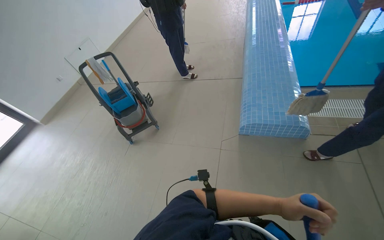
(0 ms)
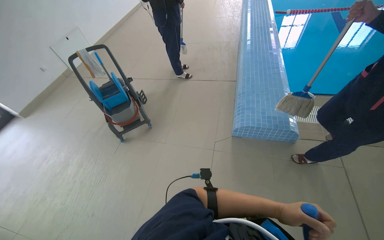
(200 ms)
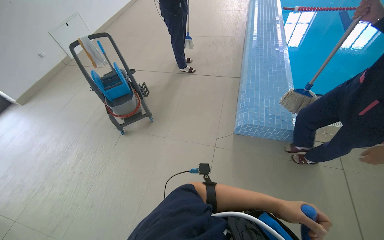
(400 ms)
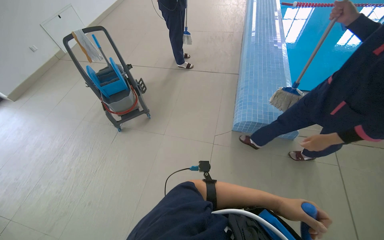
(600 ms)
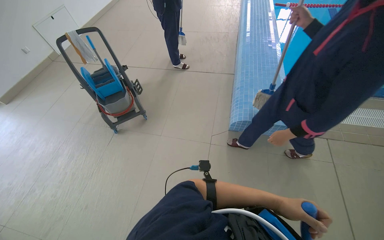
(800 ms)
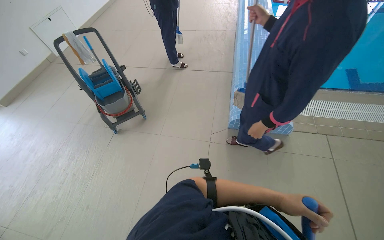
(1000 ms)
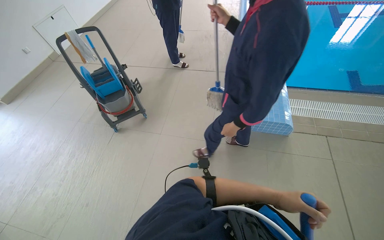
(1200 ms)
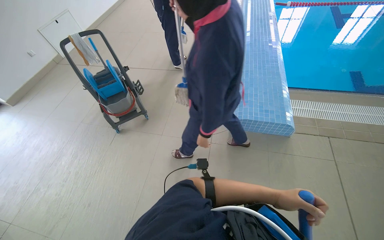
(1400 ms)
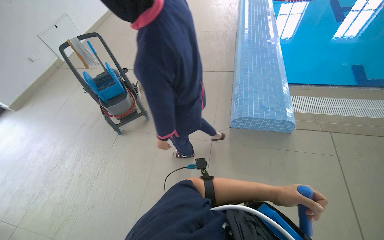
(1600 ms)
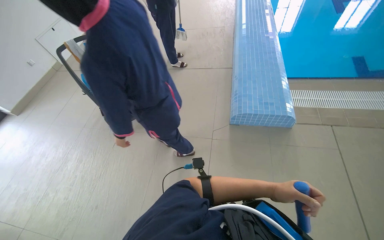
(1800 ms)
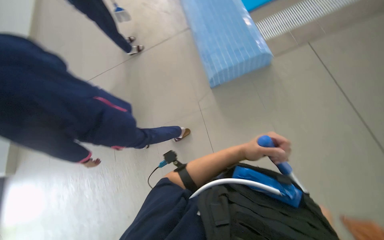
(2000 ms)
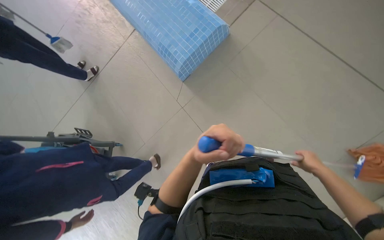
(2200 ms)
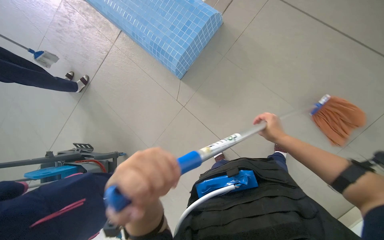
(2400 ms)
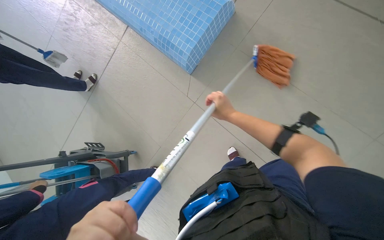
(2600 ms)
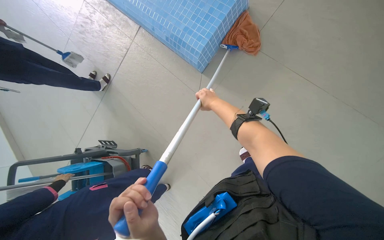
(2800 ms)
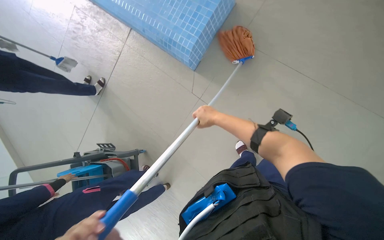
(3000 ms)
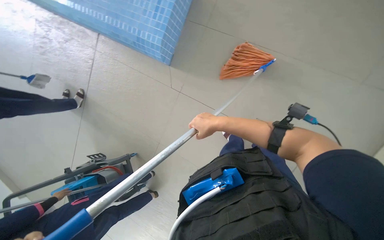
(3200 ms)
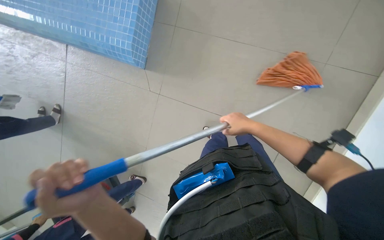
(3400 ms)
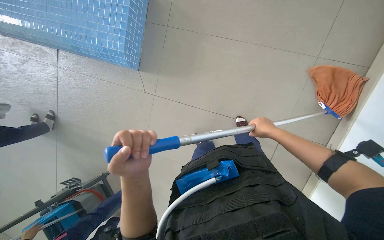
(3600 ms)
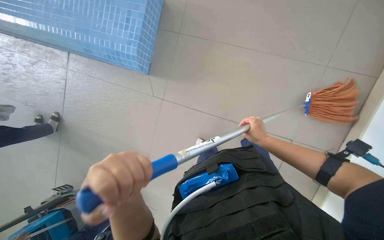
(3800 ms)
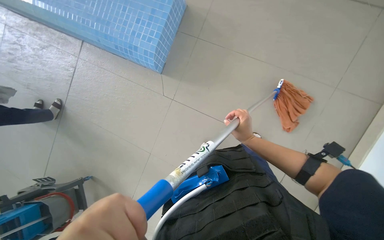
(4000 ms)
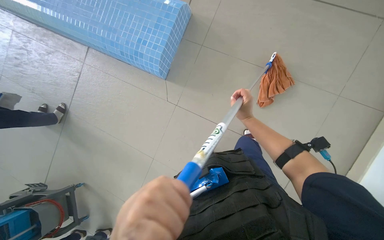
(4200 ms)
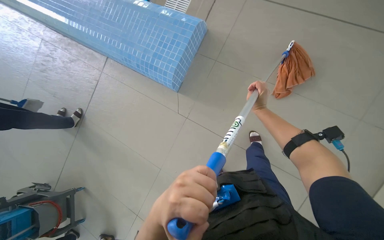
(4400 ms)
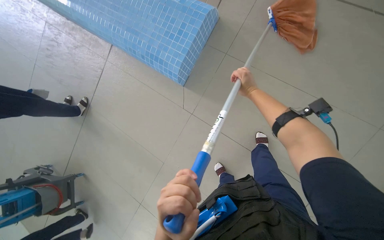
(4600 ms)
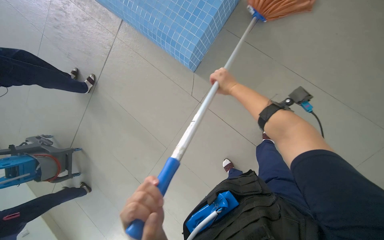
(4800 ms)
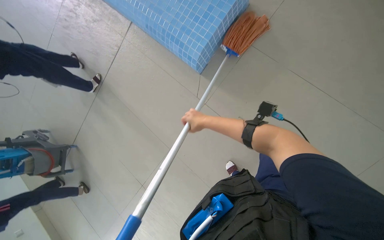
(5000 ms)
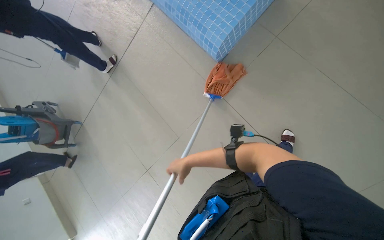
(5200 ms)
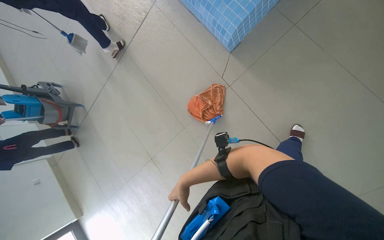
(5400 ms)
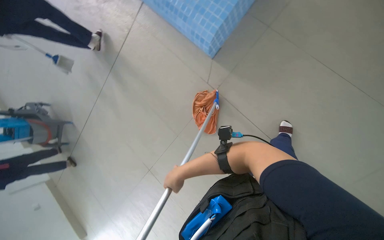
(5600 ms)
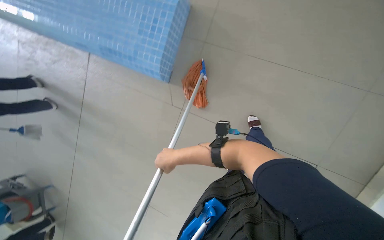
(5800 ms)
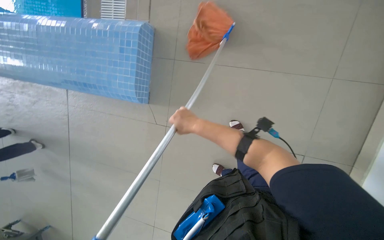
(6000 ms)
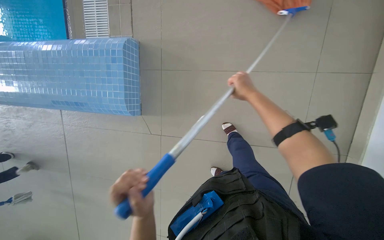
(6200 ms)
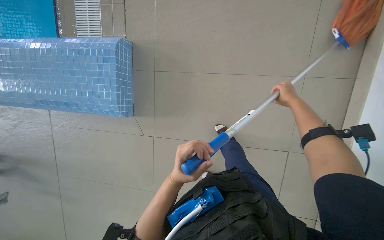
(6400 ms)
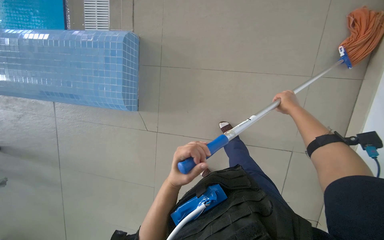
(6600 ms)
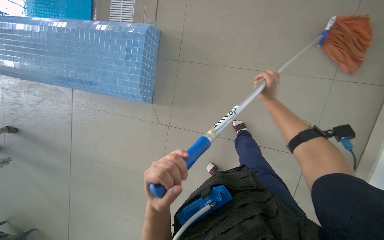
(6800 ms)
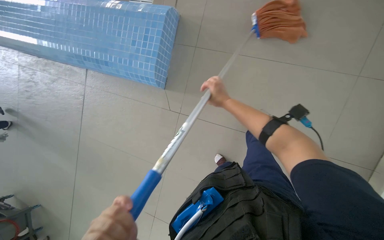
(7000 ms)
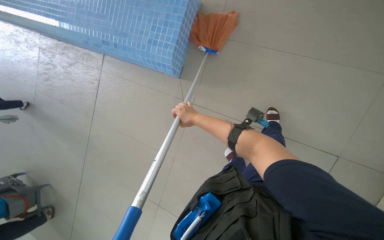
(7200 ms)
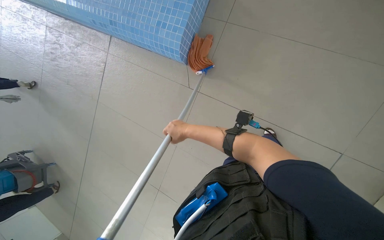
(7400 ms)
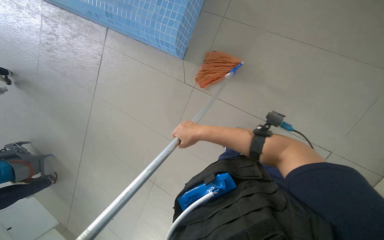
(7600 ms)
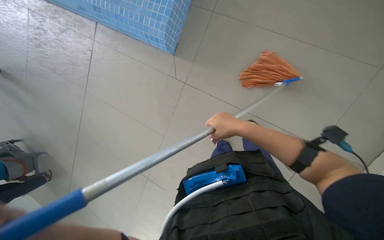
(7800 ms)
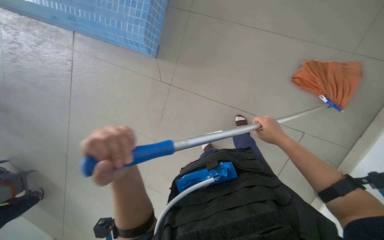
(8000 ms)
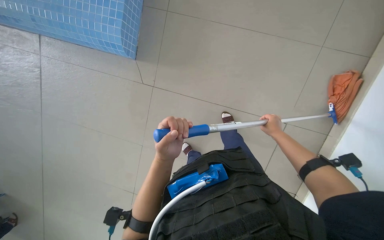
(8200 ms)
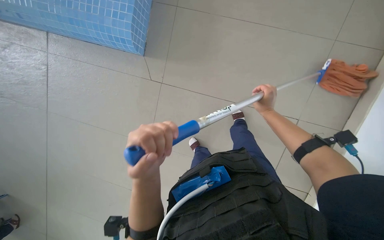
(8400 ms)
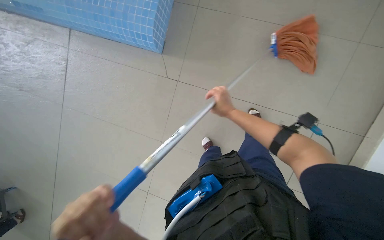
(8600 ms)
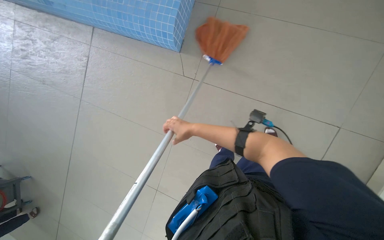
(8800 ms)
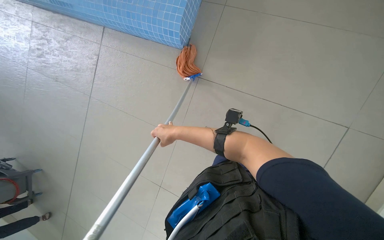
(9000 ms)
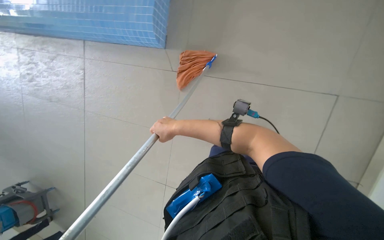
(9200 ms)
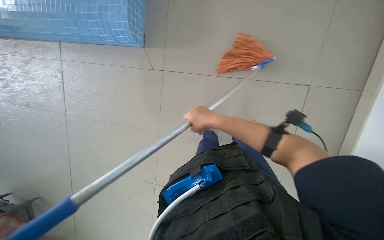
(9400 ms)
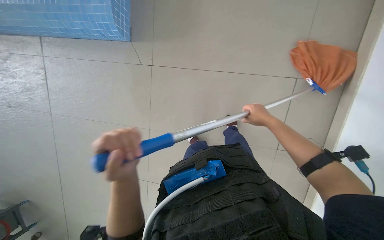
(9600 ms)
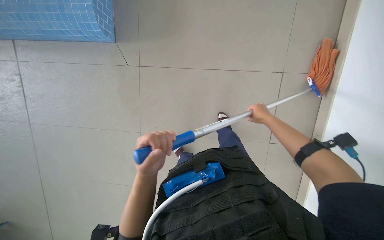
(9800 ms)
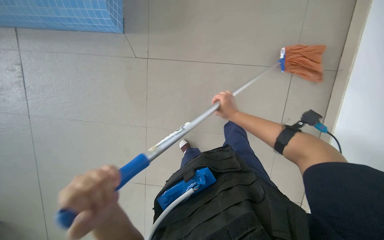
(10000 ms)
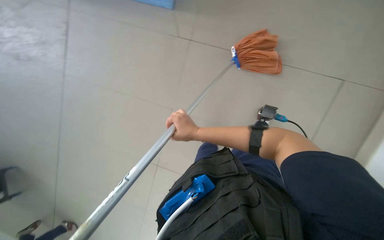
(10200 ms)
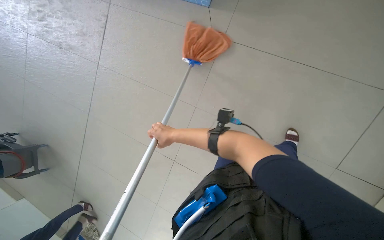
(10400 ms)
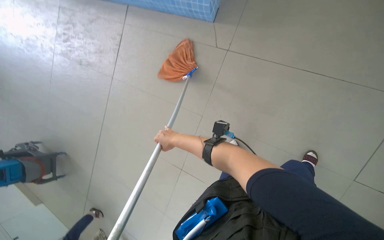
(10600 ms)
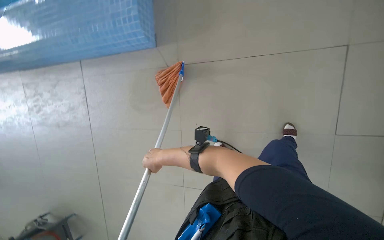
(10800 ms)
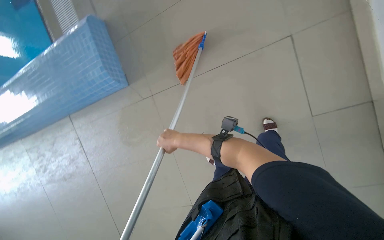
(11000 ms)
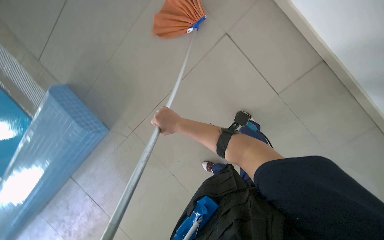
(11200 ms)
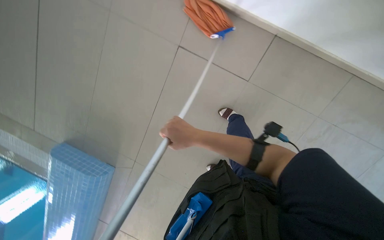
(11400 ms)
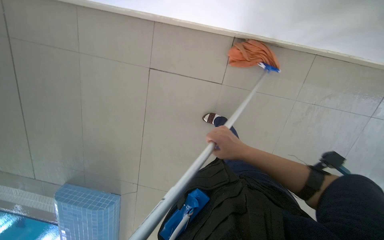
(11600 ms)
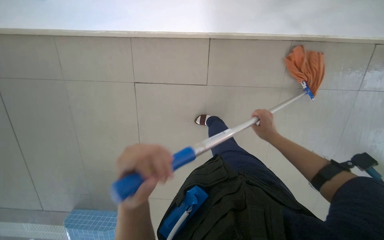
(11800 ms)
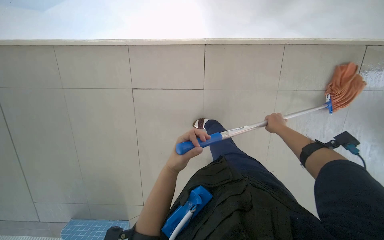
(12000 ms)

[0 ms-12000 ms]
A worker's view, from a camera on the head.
Job: mopping floor.
The whole recording: Mopping pool deck. The worker dips and wrings a mop, then mops the tiled floor around the swimming pool, and wrings the mop again.
1600 ms to 3000 ms: The wearer looks approximately 15 degrees further downward. Everything in view rotates roughly 65 degrees counterclockwise.
3000 ms to 4400 ms: The right hand travels to the right by approximately 15 cm.
6000 ms to 7600 ms: The right hand reaches about 40 cm to the right, then returns.
7600 ms to 9000 ms: The right hand travels to the right and back again, about 50 cm each way.
9000 ms to 10400 ms: The right hand goes to the right and returns, approximately 50 cm each way.
10400 ms to 12000 ms: The head travels roughly 70 cm. The view tips upward by approximately 20 degrees. The scene turns roughly 95 degrees counterclockwise in the picture.

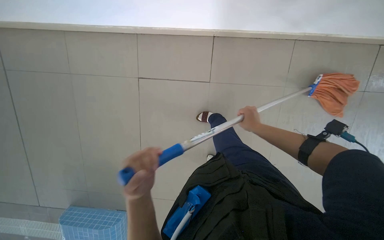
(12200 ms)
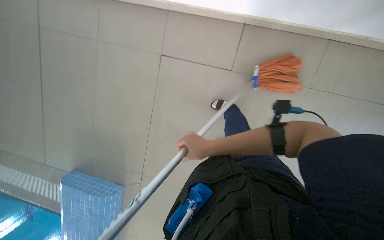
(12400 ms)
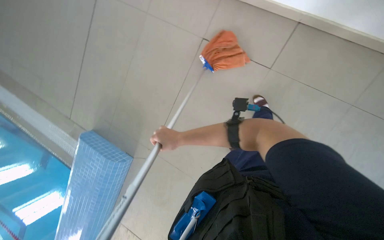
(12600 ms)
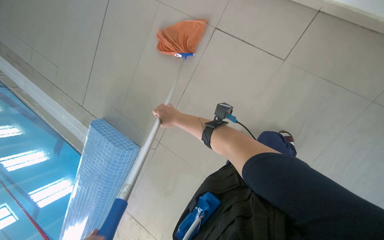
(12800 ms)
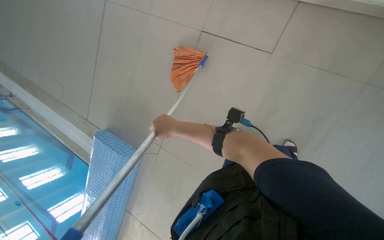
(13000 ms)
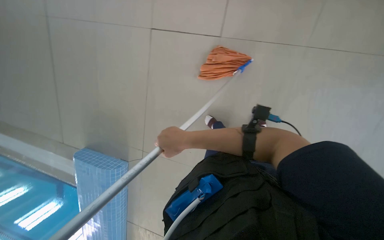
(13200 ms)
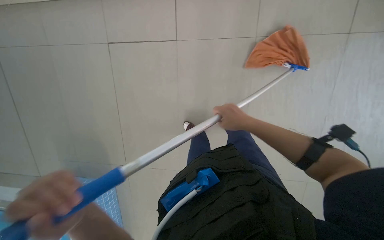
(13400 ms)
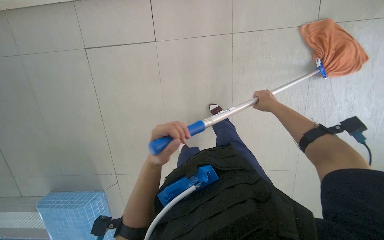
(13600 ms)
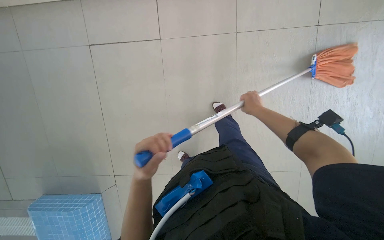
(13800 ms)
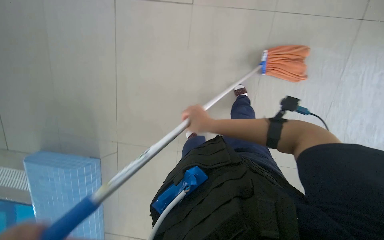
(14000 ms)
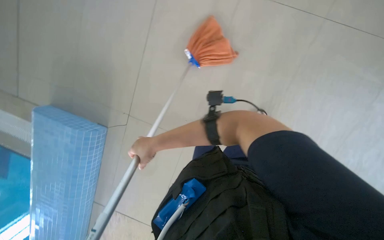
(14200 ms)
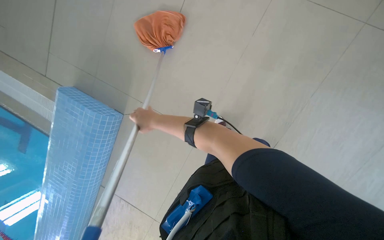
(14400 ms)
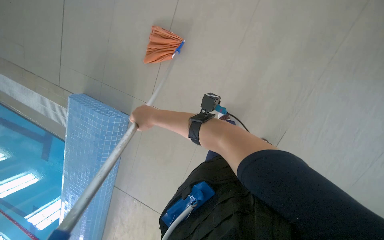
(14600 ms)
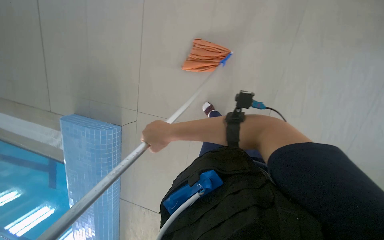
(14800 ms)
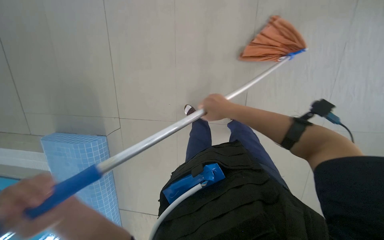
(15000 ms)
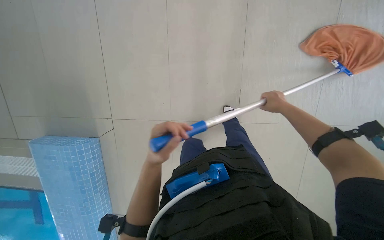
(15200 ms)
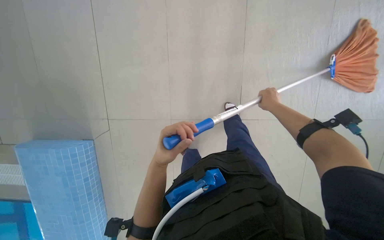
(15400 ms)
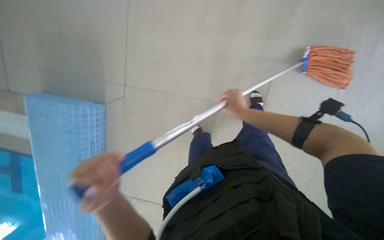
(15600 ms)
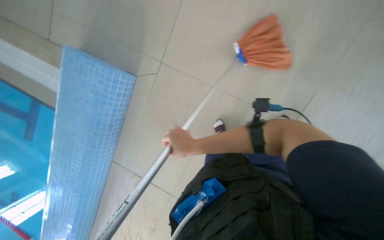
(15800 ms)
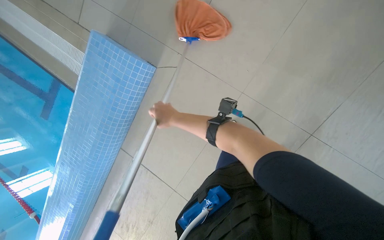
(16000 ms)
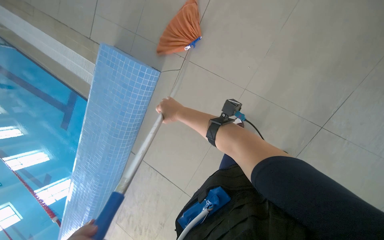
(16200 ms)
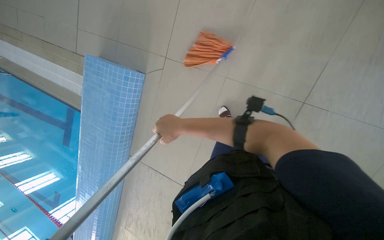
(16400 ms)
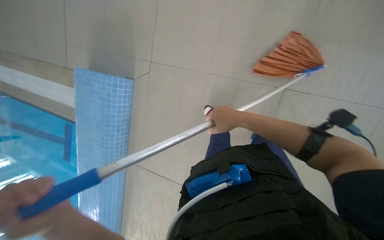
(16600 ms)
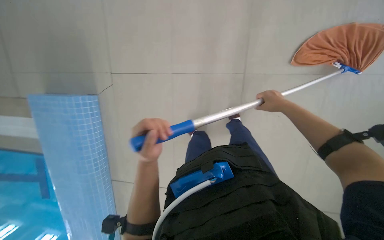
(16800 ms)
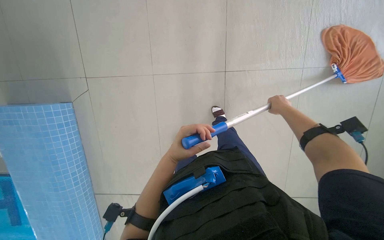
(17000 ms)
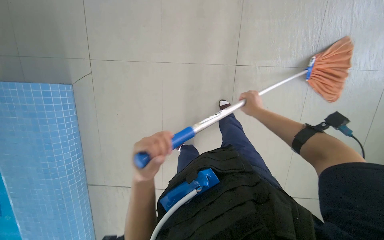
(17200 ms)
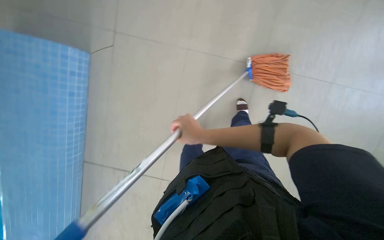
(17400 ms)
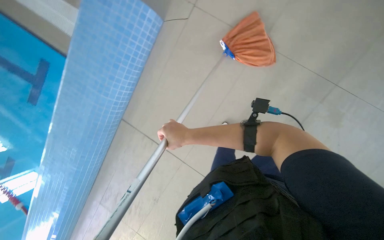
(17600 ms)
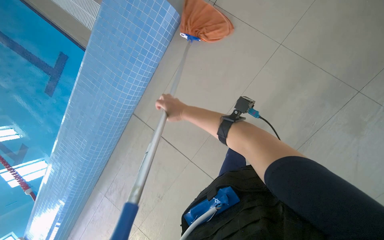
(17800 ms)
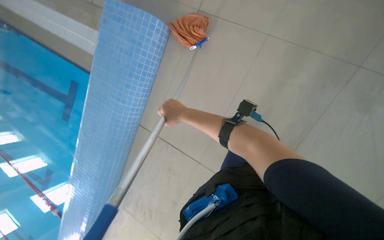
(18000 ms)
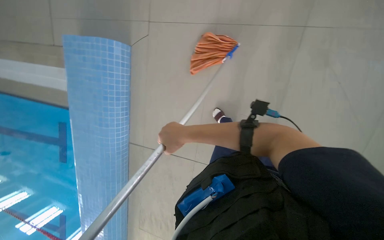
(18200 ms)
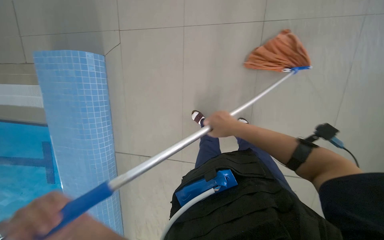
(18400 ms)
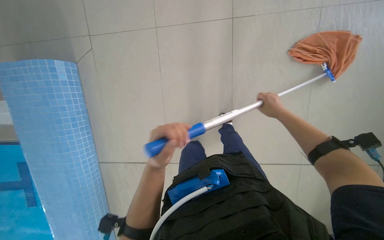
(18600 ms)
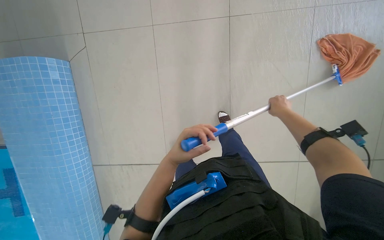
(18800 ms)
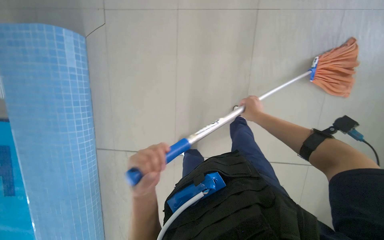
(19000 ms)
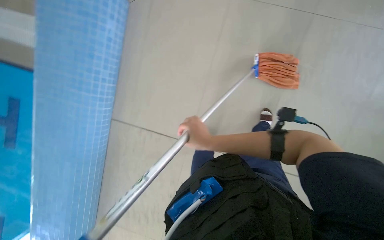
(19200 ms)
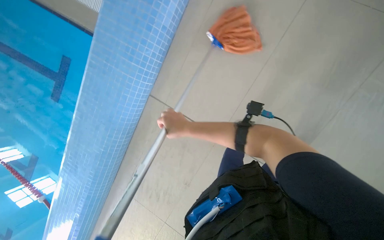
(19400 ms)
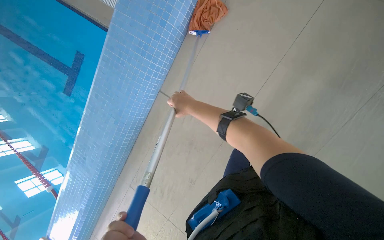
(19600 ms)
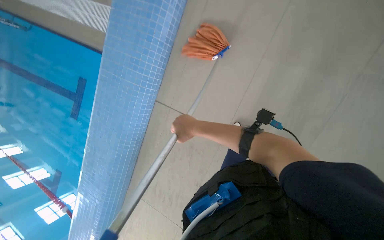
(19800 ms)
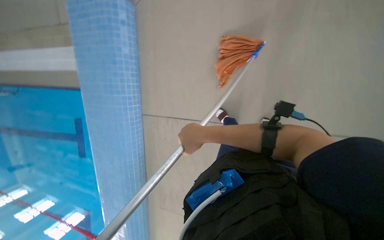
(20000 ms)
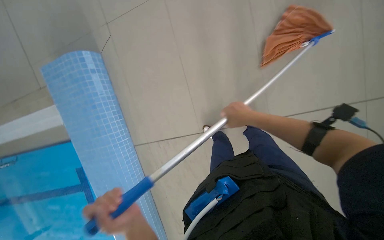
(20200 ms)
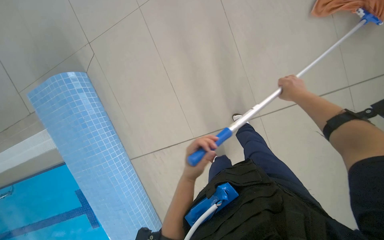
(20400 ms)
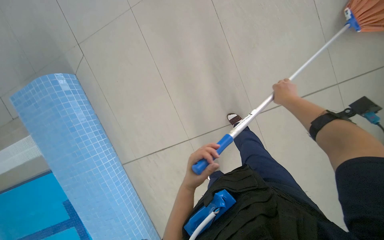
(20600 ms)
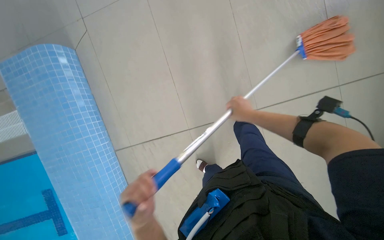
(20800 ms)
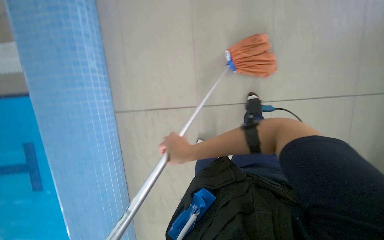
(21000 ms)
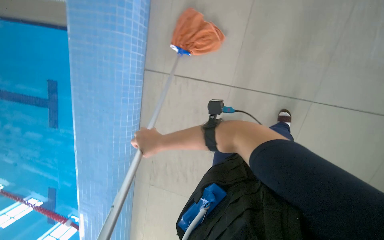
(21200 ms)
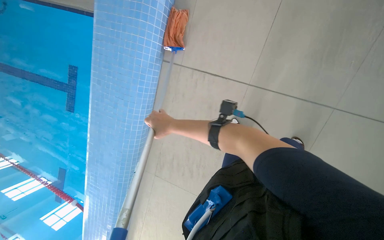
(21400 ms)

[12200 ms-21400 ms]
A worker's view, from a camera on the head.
Job: mopping floor.
The whole recording: Mopping pool deck. The worker dips and wrings a mop, then mops the tiled floor around the swimming pool, and wrings the mop again.
13800 ms to 15200 ms: The right hand goes to the left and returns, approximately 40 cm each way.
15200 ms to 16800 ms: The wearer moves approximately 70 cm. The view tilts roughly 15 degrees downward. Everything in view rotates approximately 30 degrees counterclockwise.
